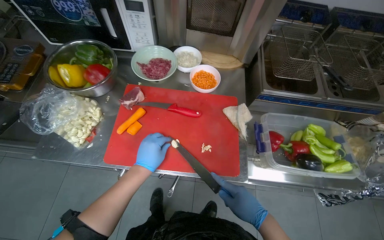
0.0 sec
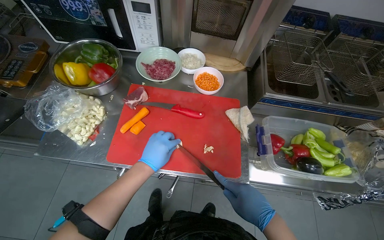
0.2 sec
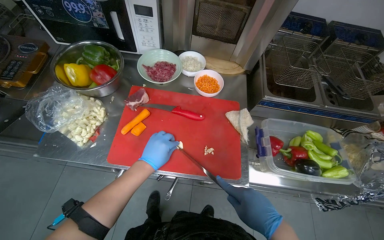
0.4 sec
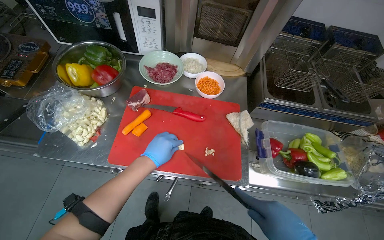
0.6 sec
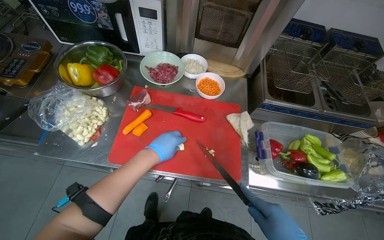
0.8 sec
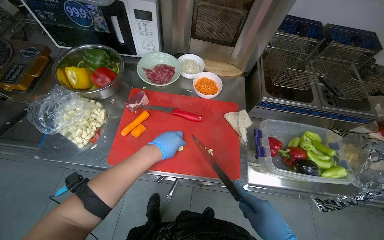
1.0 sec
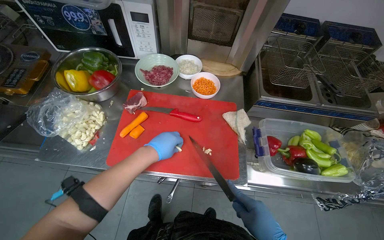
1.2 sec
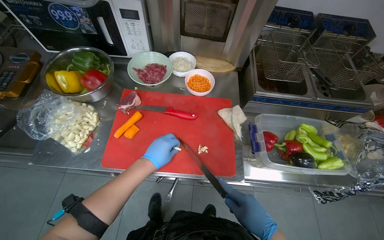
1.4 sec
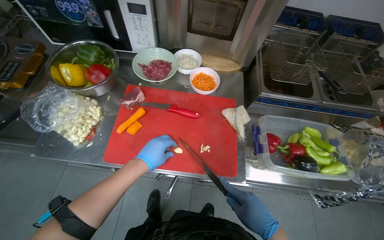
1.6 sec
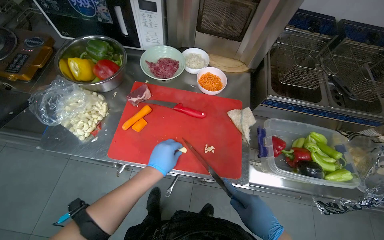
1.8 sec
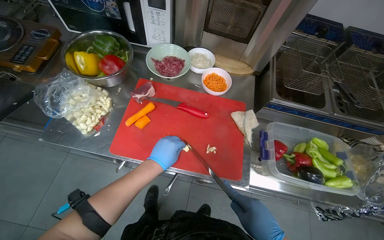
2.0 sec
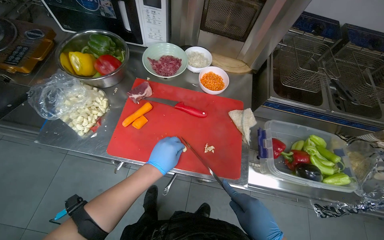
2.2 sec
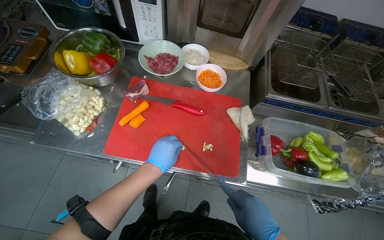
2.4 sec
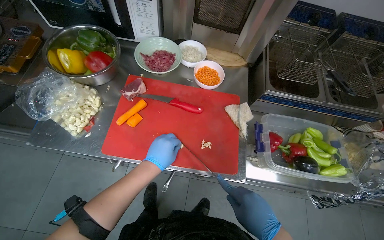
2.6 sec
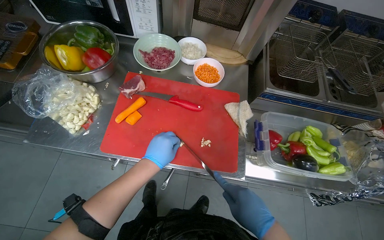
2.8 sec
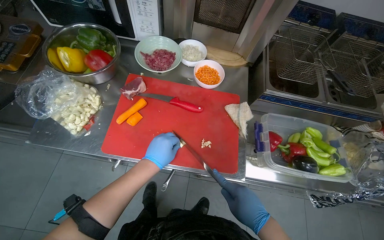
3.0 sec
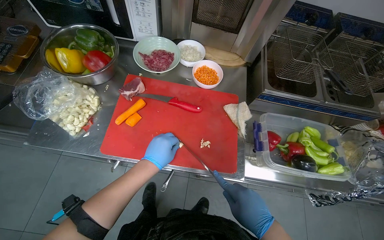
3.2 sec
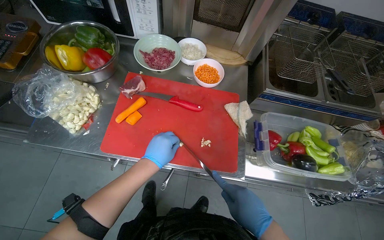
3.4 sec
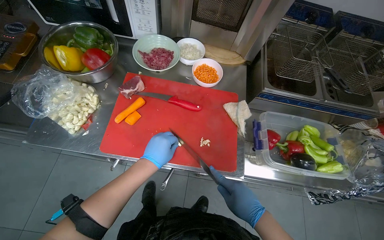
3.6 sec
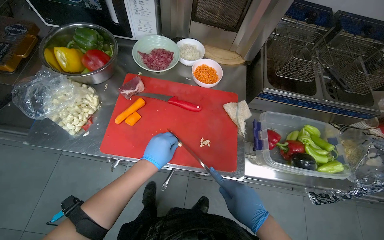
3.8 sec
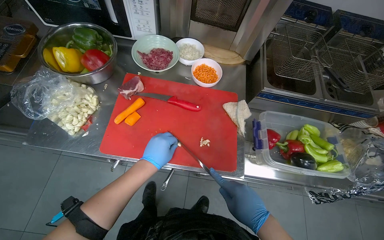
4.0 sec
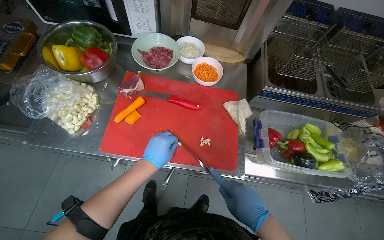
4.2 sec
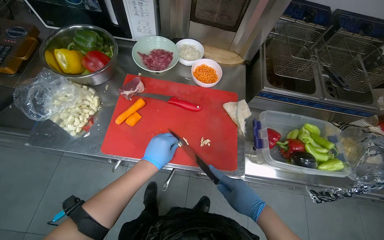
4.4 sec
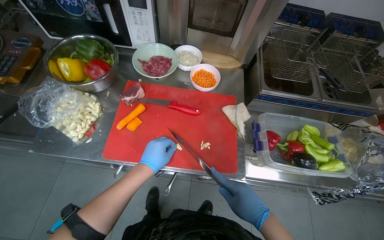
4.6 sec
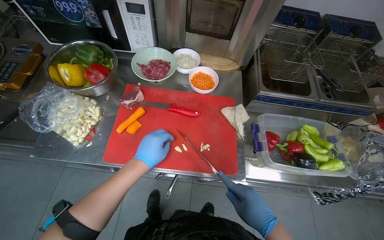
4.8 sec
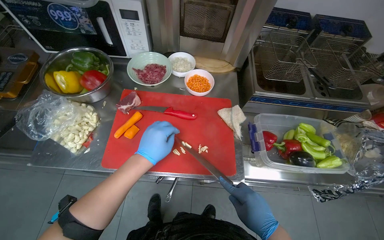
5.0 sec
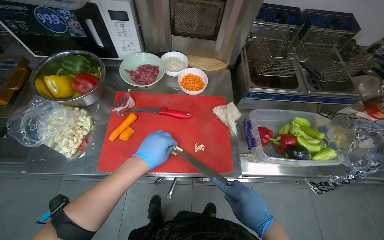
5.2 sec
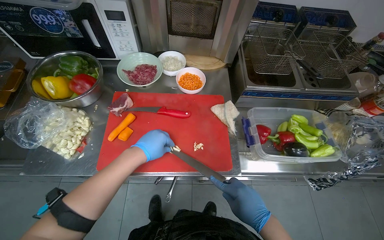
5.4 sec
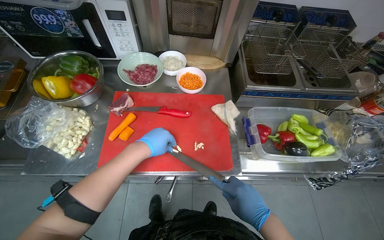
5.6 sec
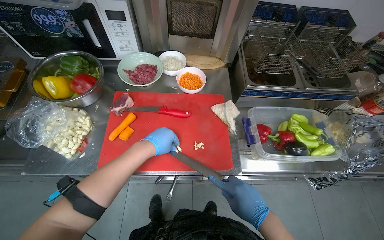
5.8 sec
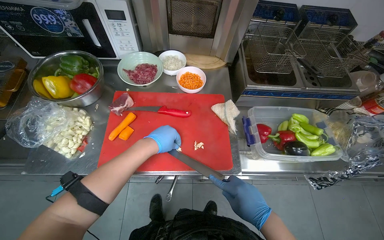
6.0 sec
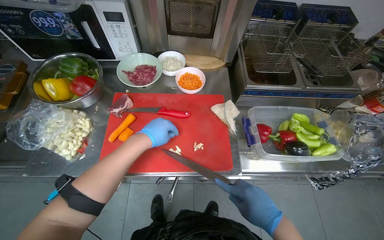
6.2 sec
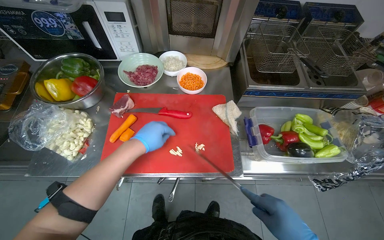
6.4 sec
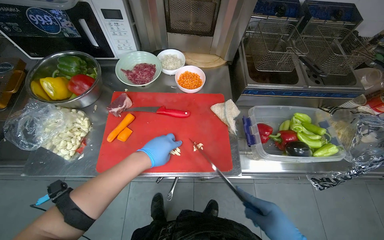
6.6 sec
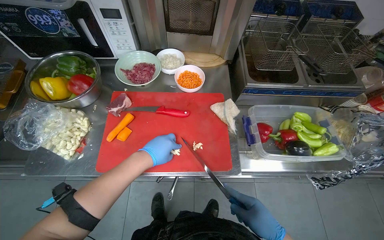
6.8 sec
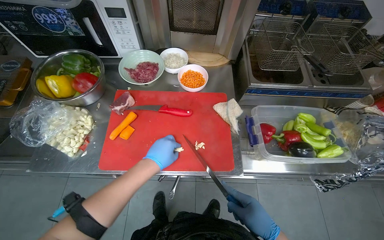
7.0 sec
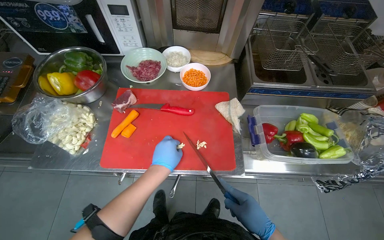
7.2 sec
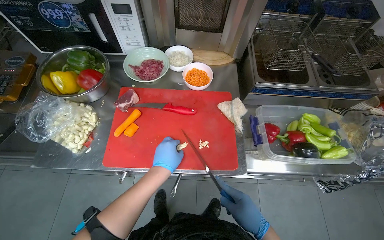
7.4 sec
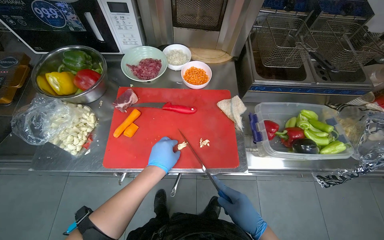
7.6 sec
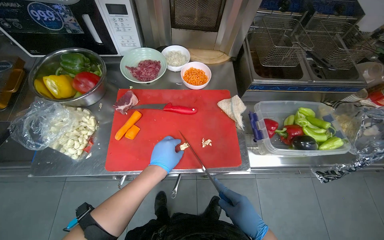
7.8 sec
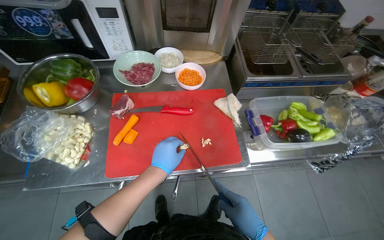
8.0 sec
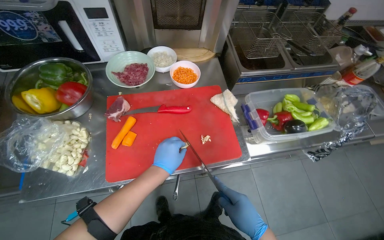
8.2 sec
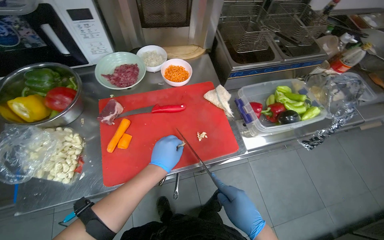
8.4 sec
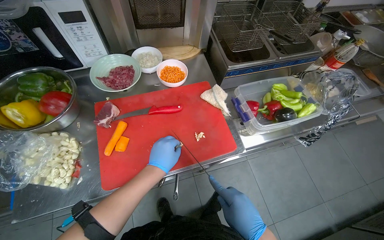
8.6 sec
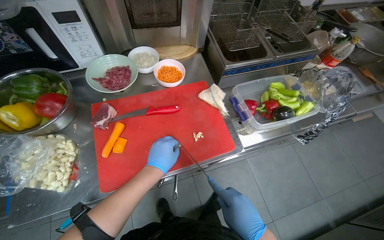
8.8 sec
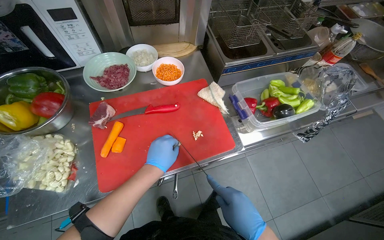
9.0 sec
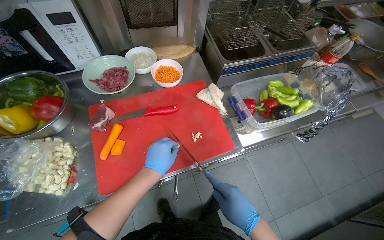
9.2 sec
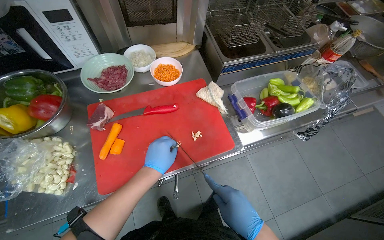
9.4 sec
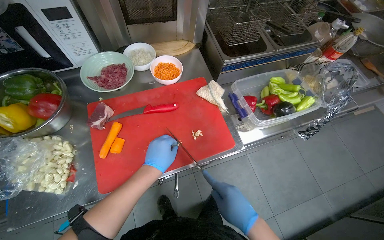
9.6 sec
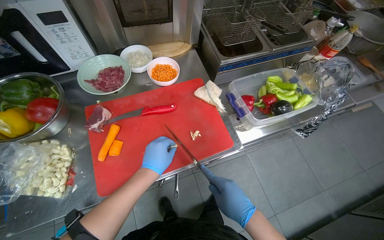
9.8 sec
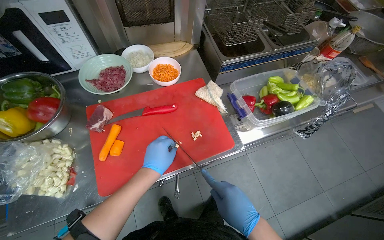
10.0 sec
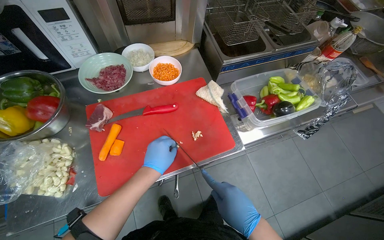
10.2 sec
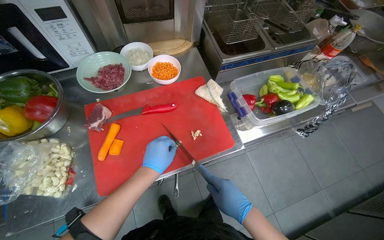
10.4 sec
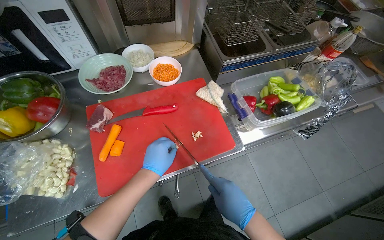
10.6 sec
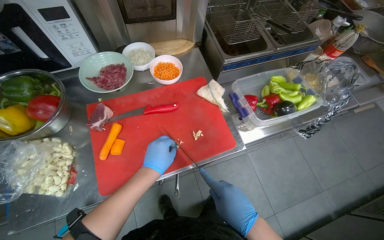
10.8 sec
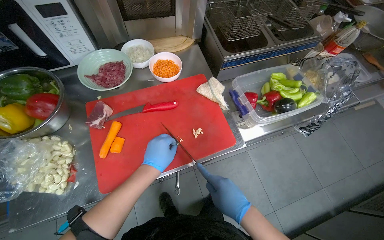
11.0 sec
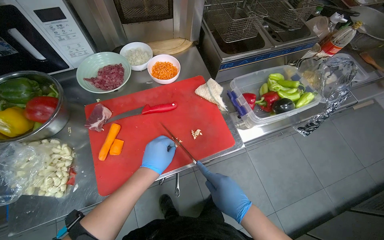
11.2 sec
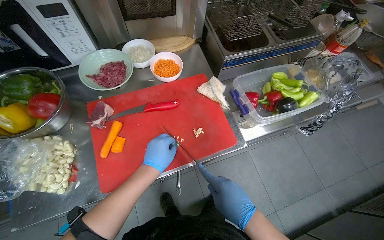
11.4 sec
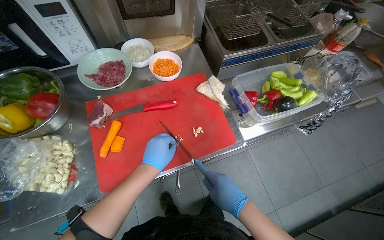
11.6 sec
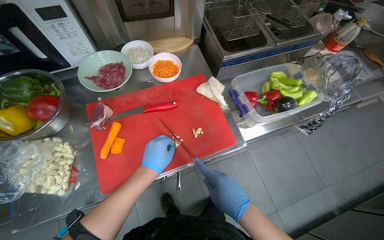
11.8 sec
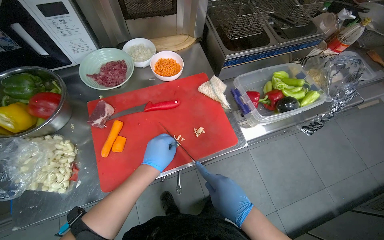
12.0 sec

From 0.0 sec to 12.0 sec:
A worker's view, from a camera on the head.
Job: preparing food.
The whole recording: Mincing garlic cloves. The worker minces garlic cloves on a red cutting board.
From 3.0 sec to 4.4 sec: The hands make small movements and keep their place.
From 4.4 sec to 6.0 sec: The left hand heads up the picture, covering about 10 cm.
From 7.6 sec to 9.0 sec: The right hand travels nearer to the camera by about 10 cm.
From 9.0 sec to 12.0 sec: The hands work in one place, with small movements.

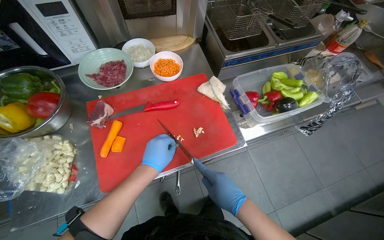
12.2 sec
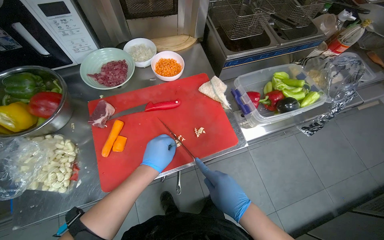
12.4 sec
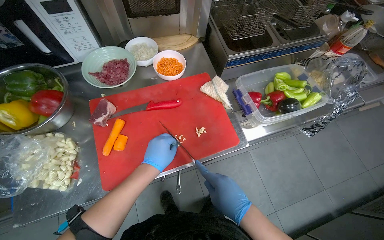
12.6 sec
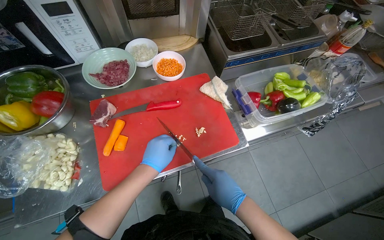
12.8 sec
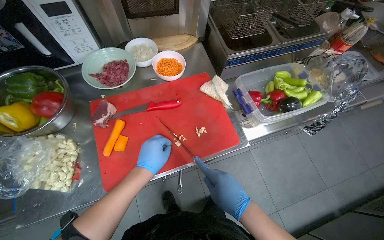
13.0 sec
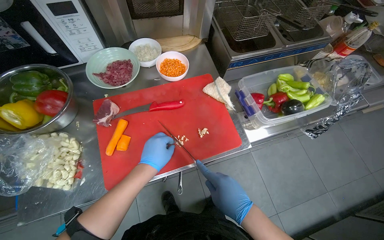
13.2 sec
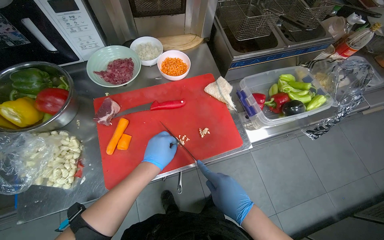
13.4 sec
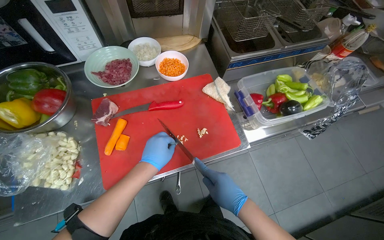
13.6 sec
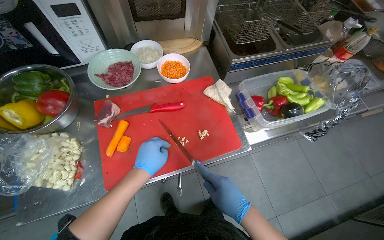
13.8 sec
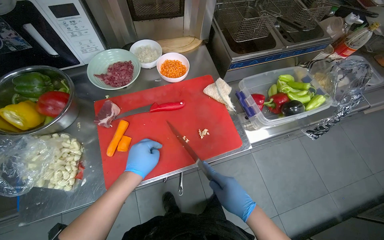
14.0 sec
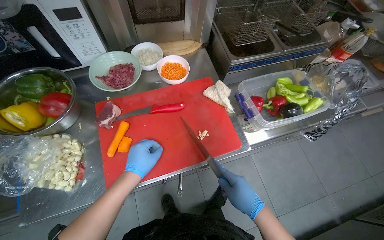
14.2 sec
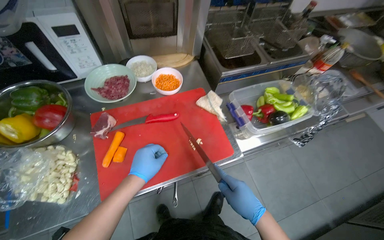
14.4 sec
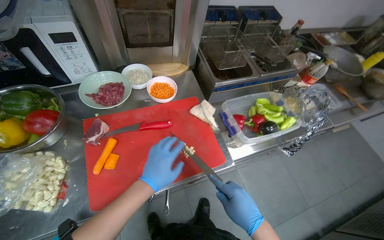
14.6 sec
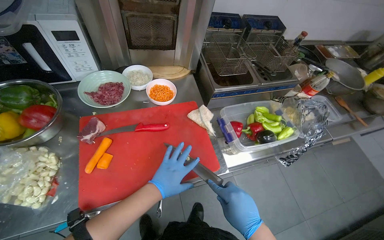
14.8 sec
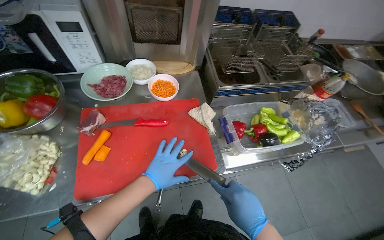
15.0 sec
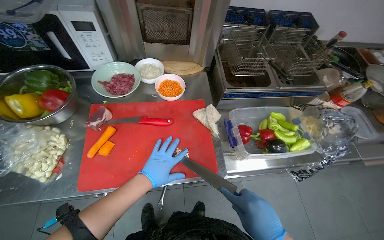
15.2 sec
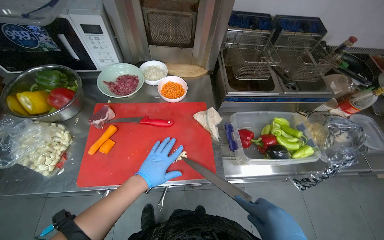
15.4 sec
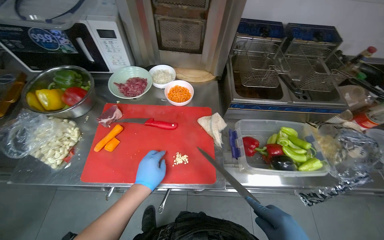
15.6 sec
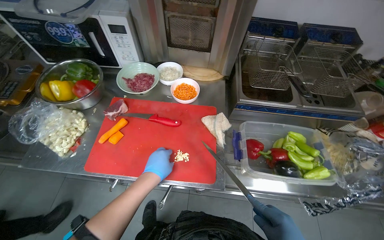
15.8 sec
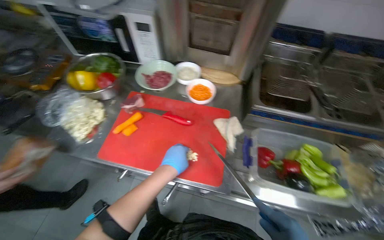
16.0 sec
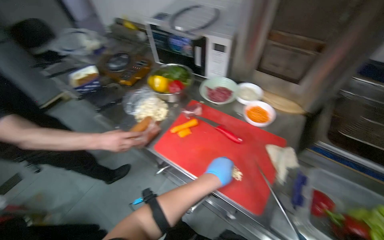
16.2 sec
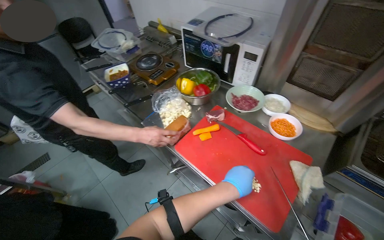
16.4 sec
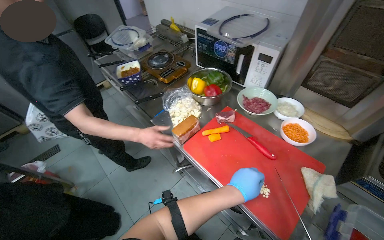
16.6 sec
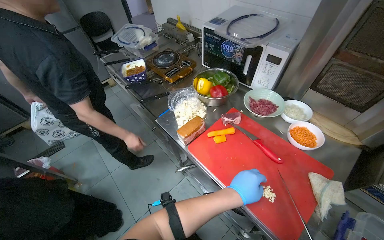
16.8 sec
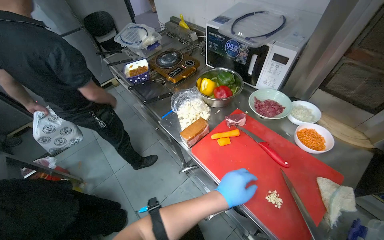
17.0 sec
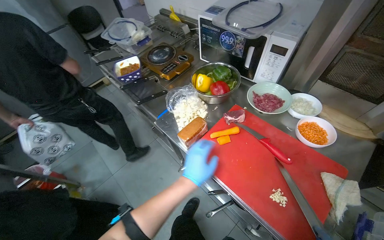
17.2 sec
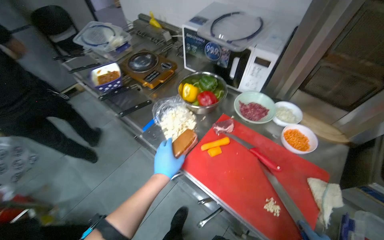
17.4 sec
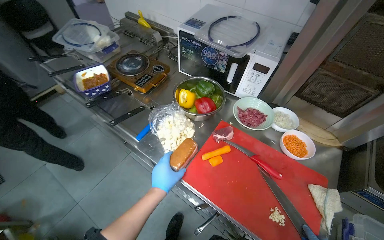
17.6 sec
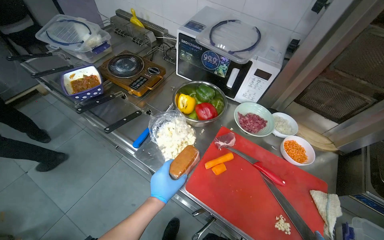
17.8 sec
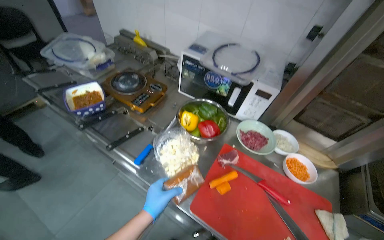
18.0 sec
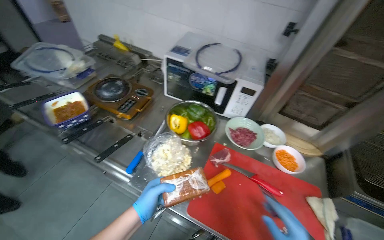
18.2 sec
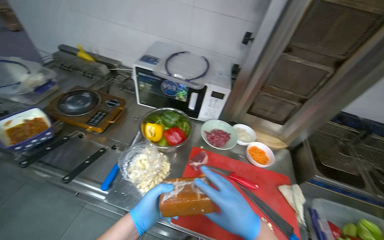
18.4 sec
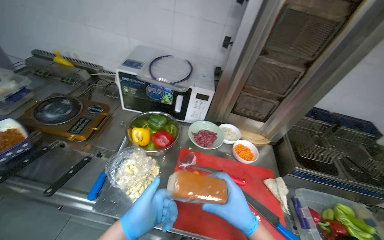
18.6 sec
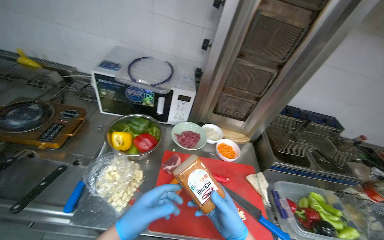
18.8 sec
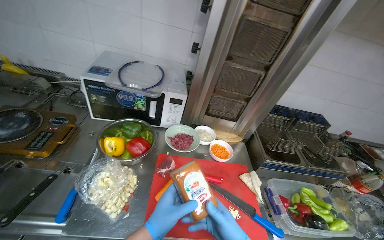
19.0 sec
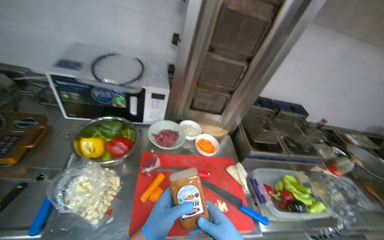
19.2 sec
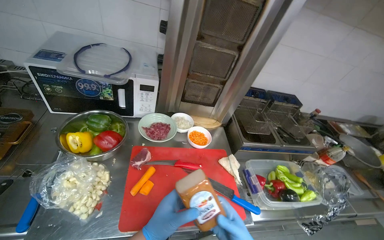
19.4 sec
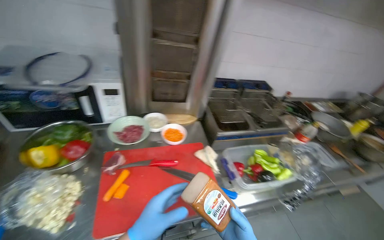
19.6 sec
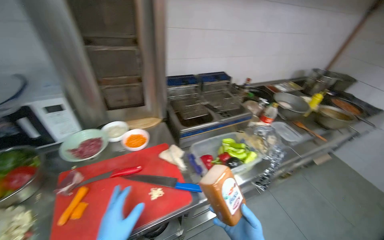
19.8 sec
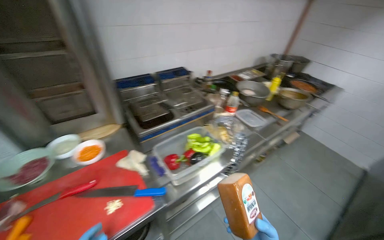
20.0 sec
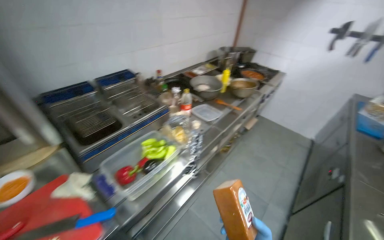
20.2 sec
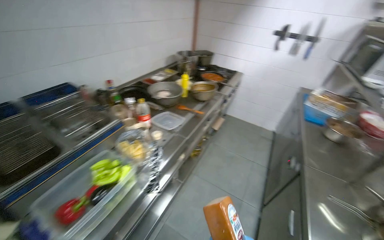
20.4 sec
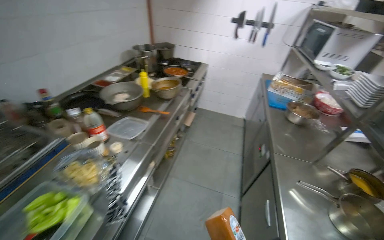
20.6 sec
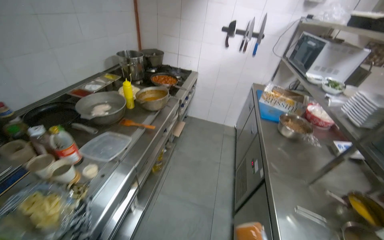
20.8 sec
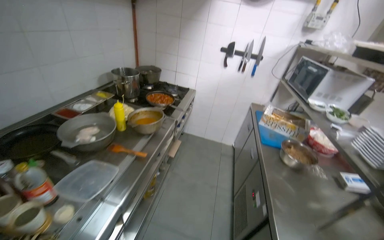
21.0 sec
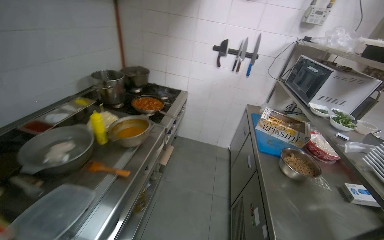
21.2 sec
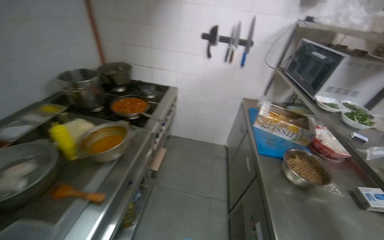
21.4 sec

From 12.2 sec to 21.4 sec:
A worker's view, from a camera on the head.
Job: preparing food.
The whole recording: Mincing garlic cloves. The worker minces garlic cloves on a red cutting board.
From 12.2 sec to 13.8 sec: The hands make small movements and keep their place.
From 15.2 sec to 16.8 sec: The wearer's head swings some 55 degrees to the left.
From 16.8 sec to 18.4 sec: The wearer looks about 35 degrees further to the right. The left hand moves to the left, approximately 30 cm.
From 18.4 sec to 19.8 sec: The head turns to the right by some 40 degrees.
From 19.8 sec to 21.4 sec: The camera travels roughly 1 m. The wearer's head swings roughly 55 degrees to the right.
